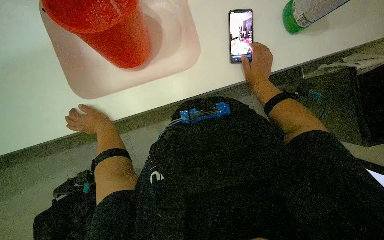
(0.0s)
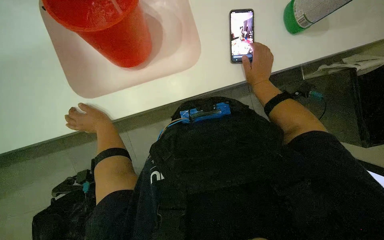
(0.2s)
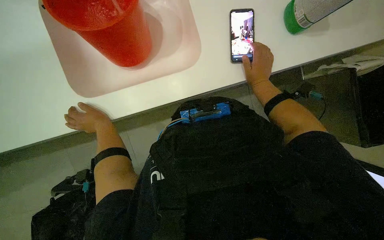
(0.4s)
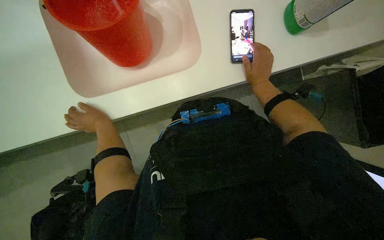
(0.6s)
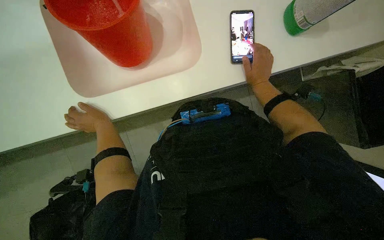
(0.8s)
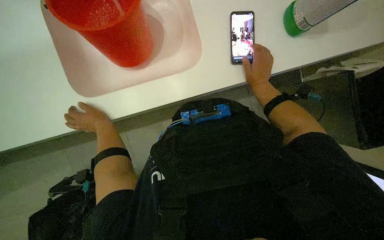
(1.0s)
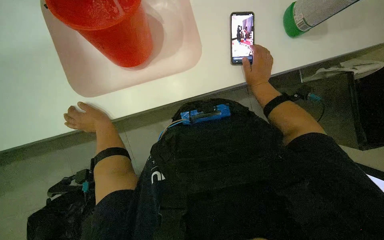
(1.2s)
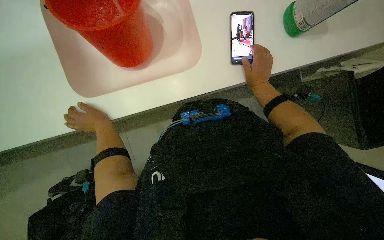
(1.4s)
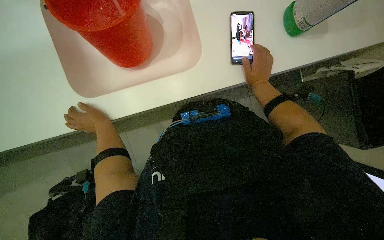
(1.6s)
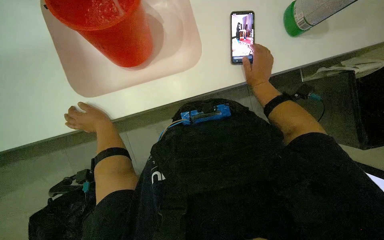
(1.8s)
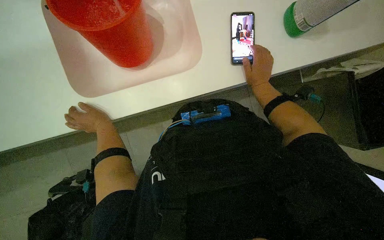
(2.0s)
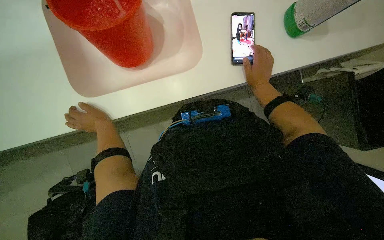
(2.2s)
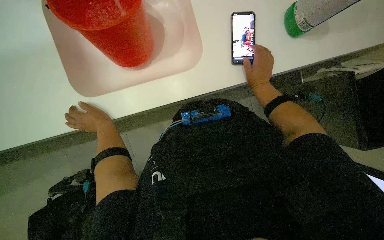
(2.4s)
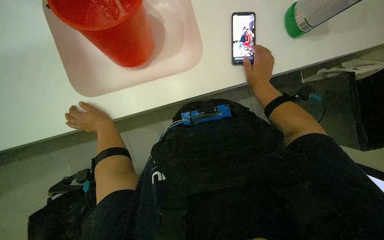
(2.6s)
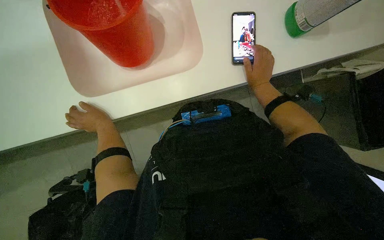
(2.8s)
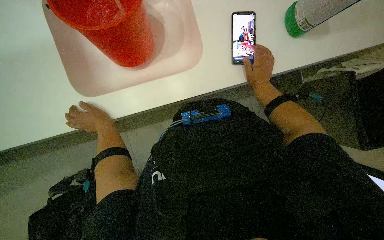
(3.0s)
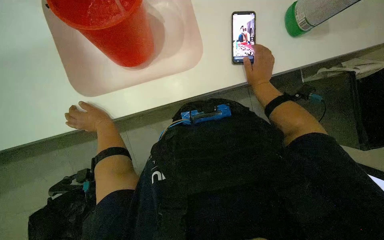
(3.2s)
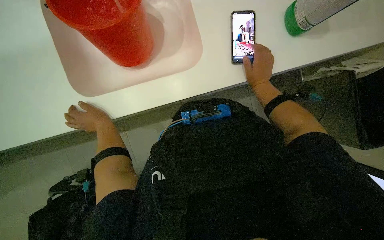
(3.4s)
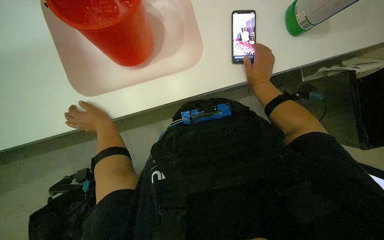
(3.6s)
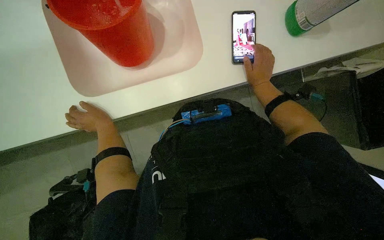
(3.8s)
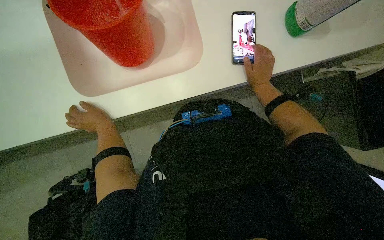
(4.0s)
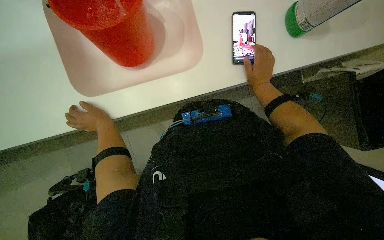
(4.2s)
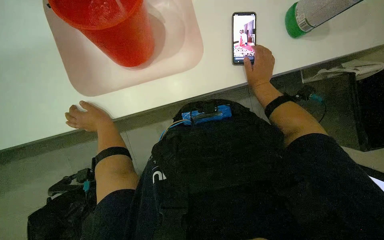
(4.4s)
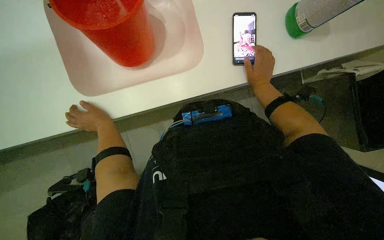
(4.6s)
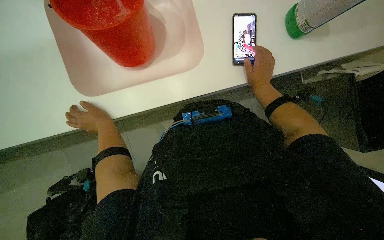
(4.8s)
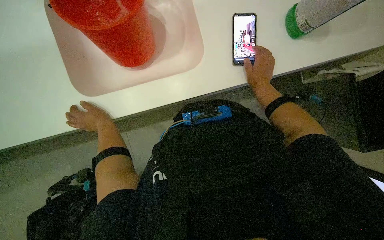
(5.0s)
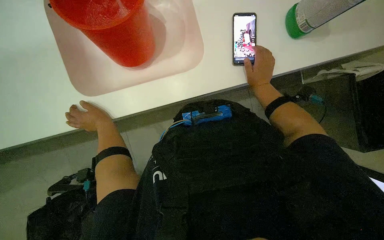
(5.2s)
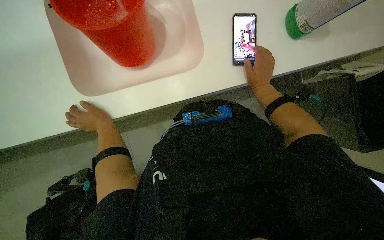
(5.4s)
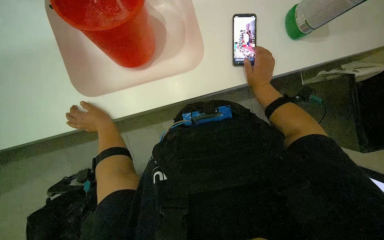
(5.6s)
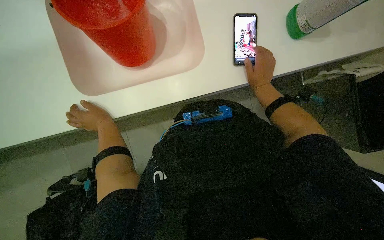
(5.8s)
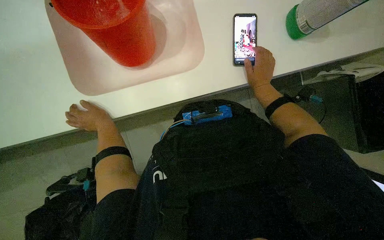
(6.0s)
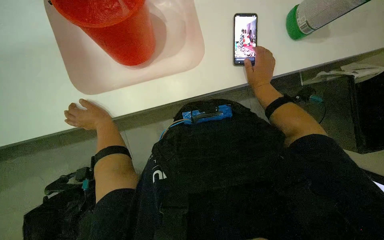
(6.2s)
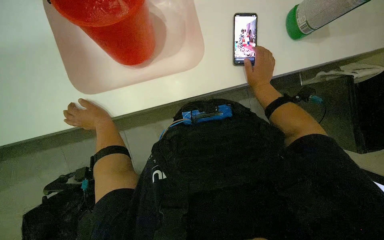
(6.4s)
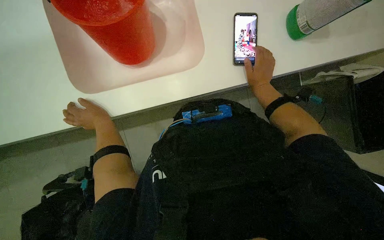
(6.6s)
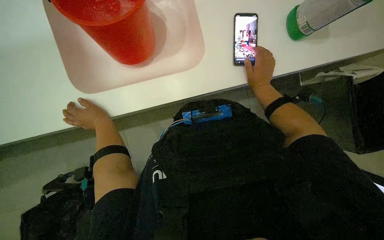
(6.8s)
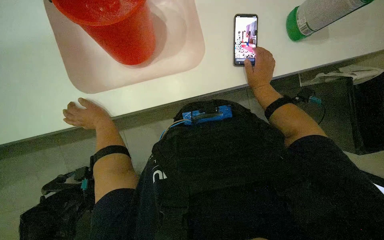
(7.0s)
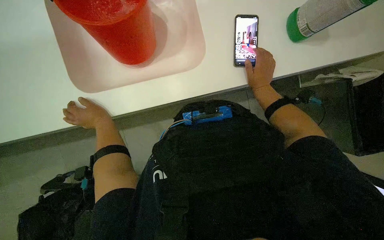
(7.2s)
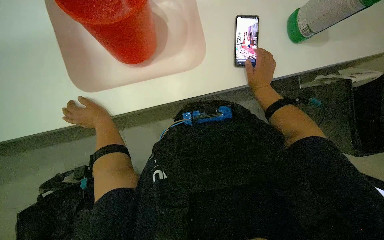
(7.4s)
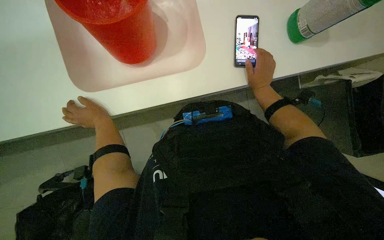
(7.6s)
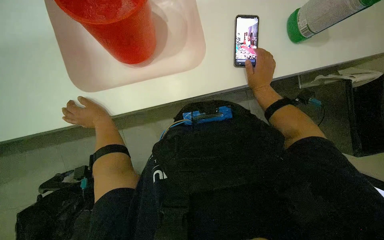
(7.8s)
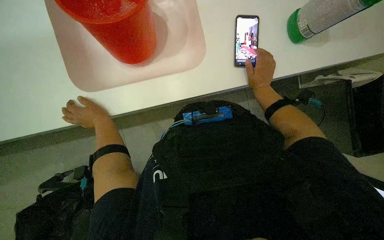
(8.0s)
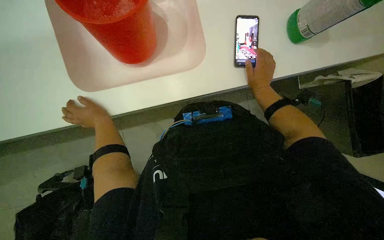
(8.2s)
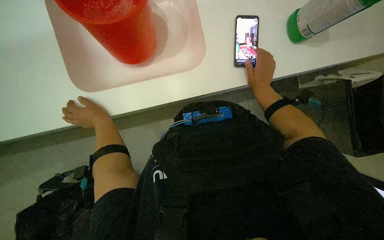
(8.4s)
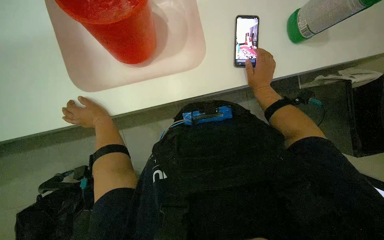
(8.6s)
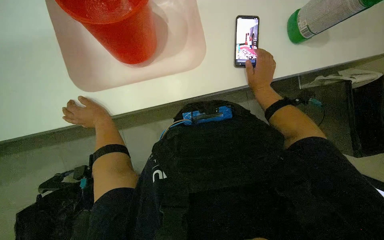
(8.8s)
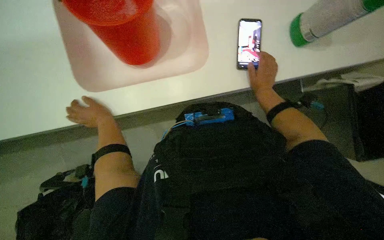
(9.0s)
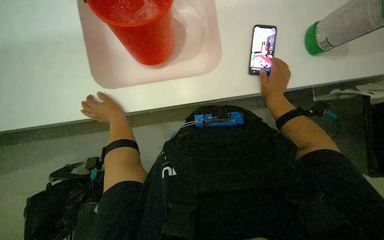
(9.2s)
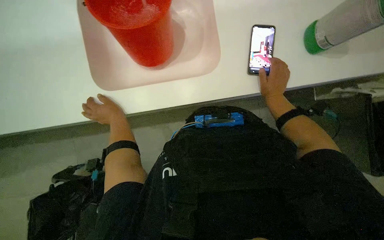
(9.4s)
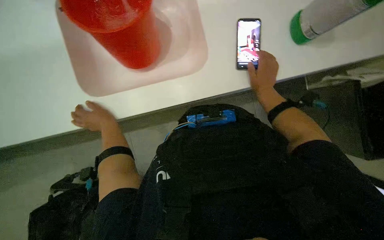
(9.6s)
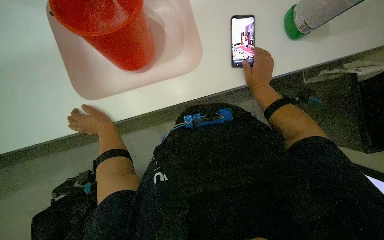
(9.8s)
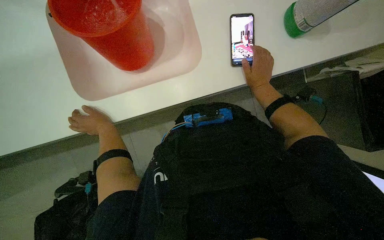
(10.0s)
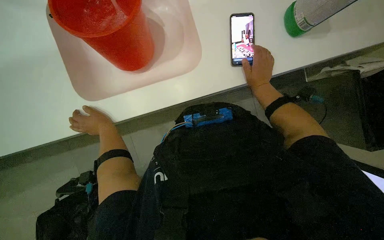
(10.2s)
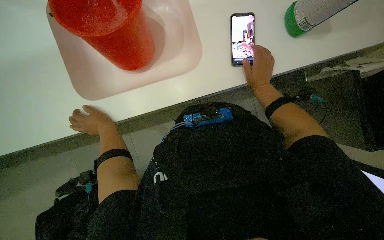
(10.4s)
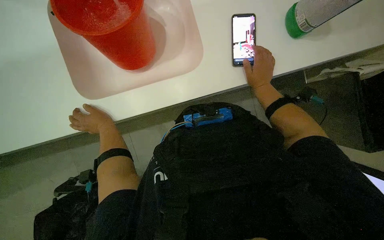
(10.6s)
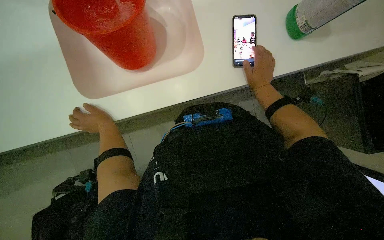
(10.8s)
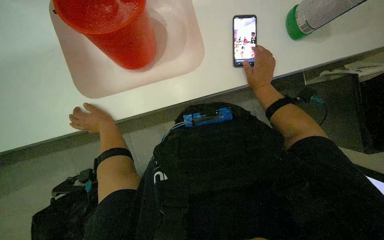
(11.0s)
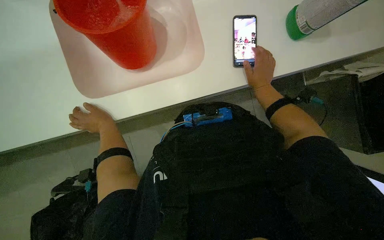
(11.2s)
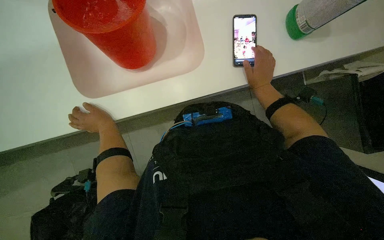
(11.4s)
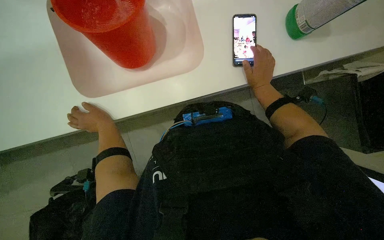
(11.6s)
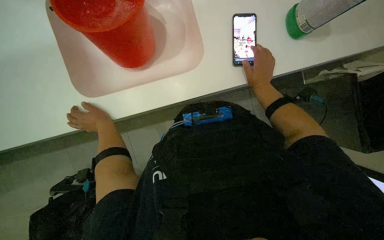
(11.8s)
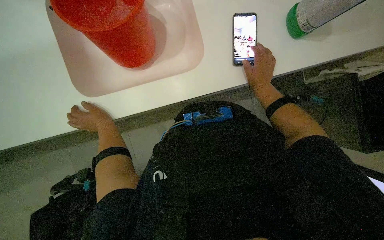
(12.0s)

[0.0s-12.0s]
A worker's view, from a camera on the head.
Job: preparing cleaning supplies.
The whole recording: Preparing cleaning solution. The worker fills a bucket with water and cleaning solution, then pours it into a cleaning cart and prepares a mop.
0.0s to 1.6s: The hands keep their place.
1.6s to 3.0s: The hands keep their place.
3.0s to 4.4s: The hands keep their place.
4.4s to 12.0s: The hands make small movements and keep their place.

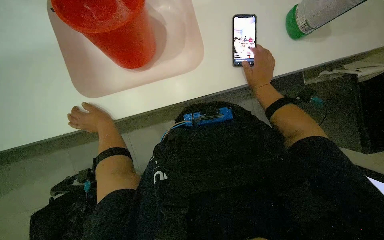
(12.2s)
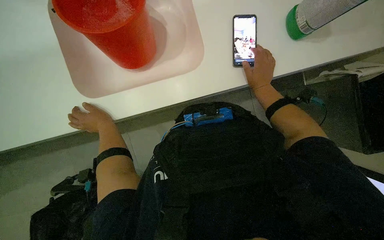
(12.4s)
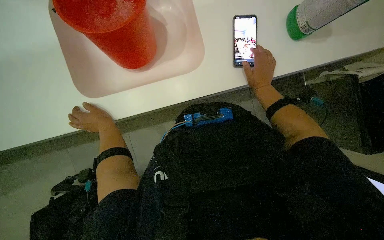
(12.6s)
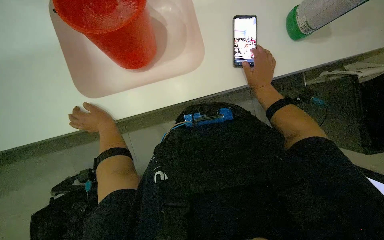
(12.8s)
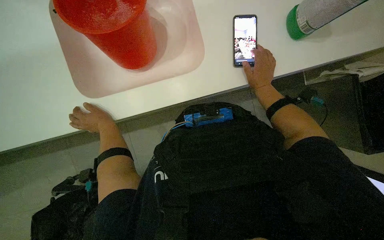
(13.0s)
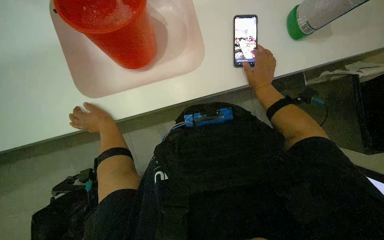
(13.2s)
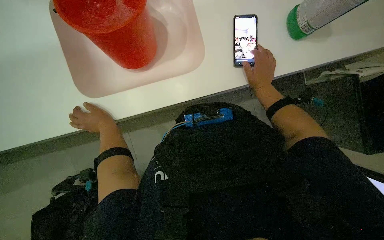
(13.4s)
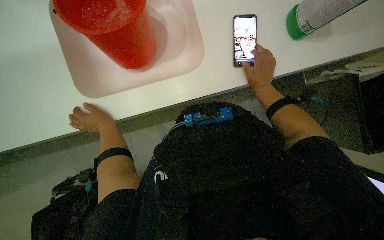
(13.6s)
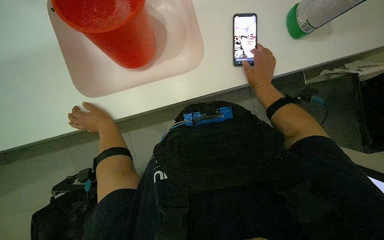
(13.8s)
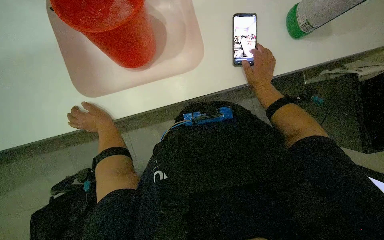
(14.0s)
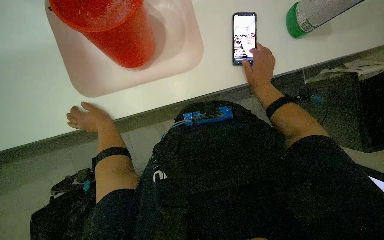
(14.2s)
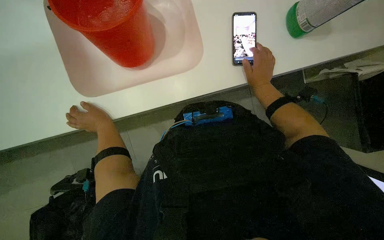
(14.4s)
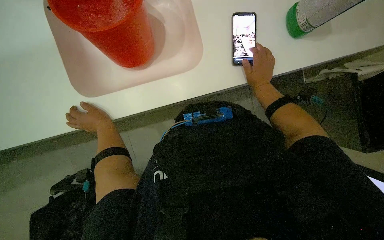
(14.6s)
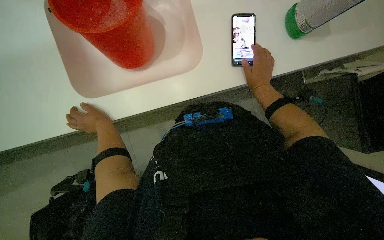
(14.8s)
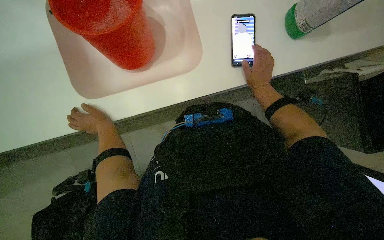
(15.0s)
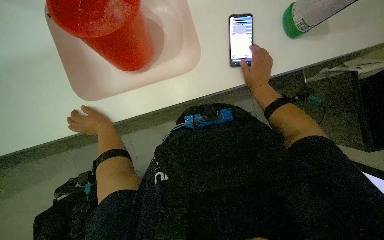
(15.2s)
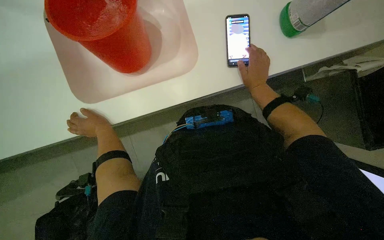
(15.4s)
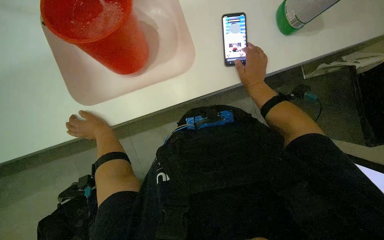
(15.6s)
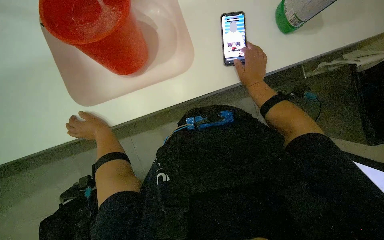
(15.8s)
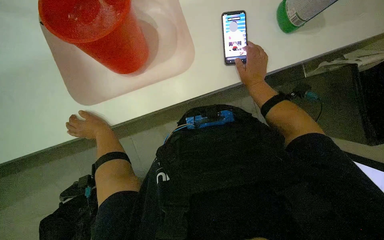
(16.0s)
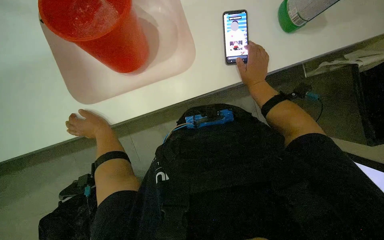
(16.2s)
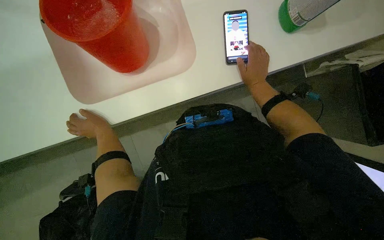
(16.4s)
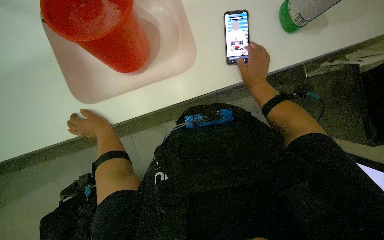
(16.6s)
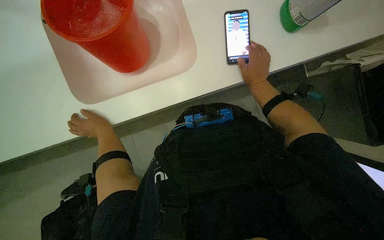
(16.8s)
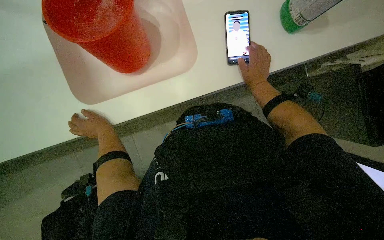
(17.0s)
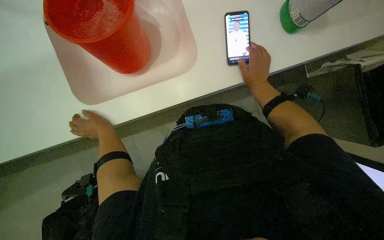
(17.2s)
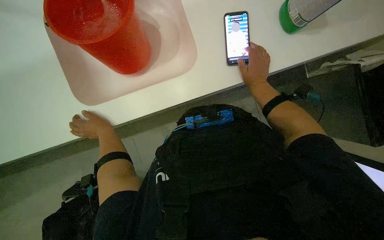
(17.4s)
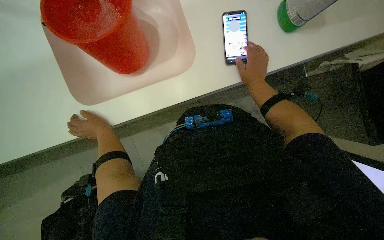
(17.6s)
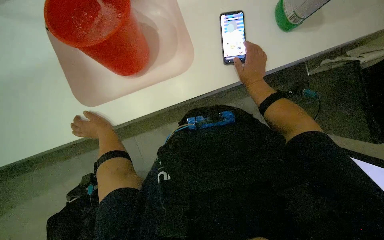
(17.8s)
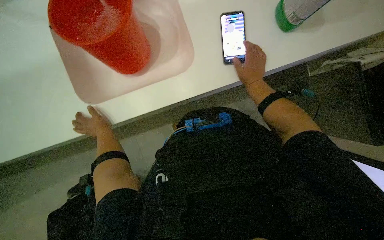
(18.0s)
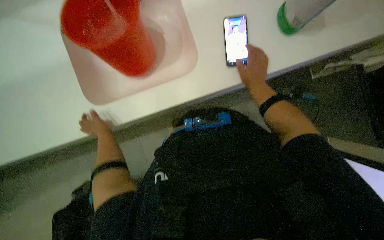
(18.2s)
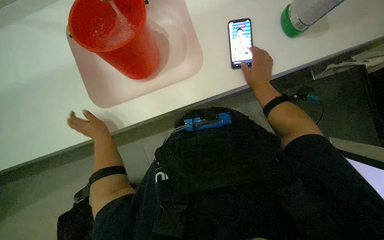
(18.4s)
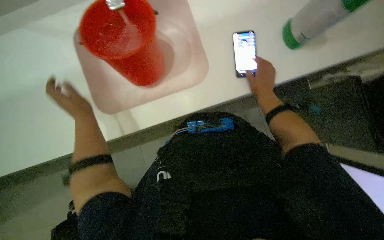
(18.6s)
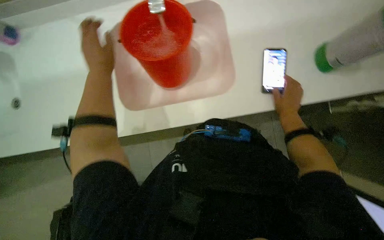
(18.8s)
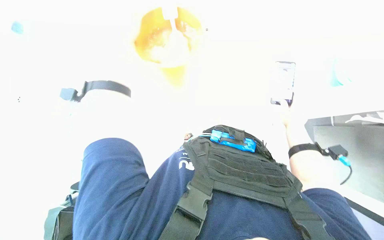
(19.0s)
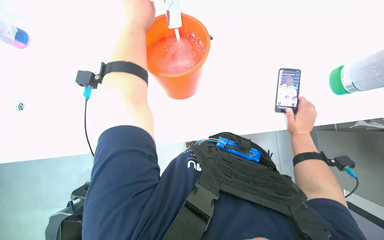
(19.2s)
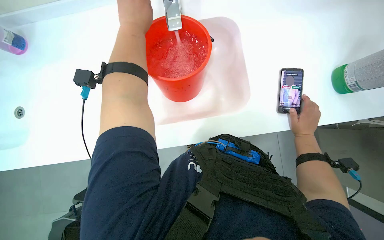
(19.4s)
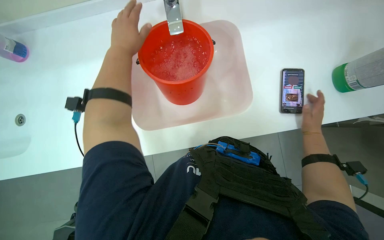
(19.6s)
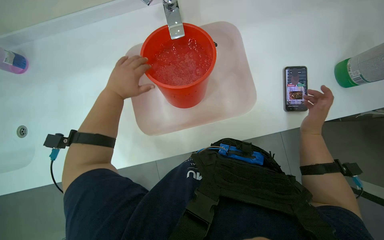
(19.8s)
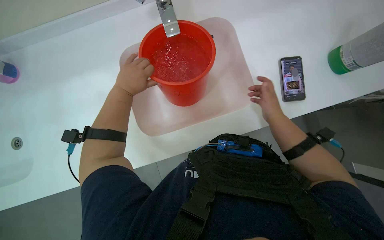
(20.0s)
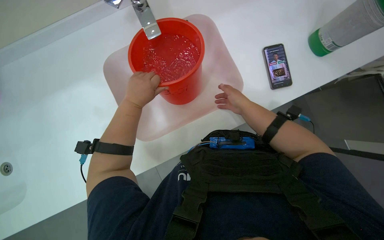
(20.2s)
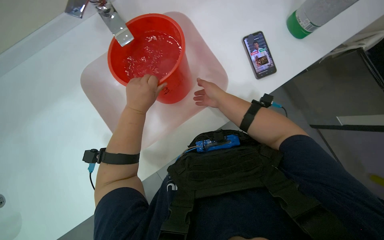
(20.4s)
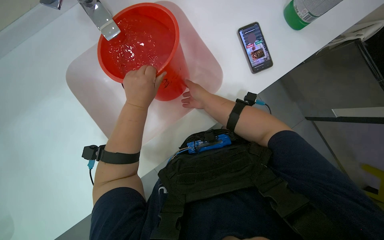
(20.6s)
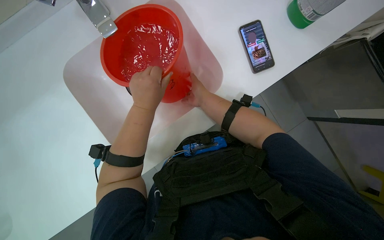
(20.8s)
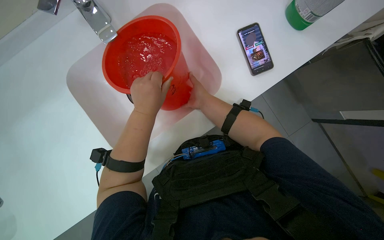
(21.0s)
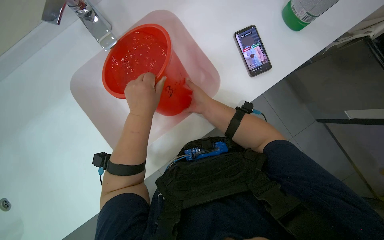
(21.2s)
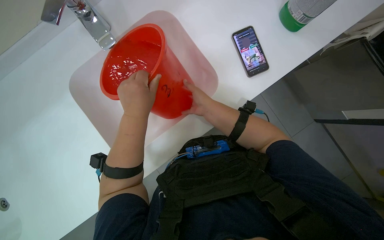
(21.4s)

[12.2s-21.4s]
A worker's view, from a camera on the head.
Job: preparing cleaning supplies.
The whole recording: Preparing cleaning solution. The worker fills a bucket with water and cleaning solution, then pours it into a cleaning cart and prepares a mop.
12.2s to 15.2s: The hands make small movements and keep their place.
15.2s to 16.8s: The hands keep their place.
18.4s to 19.8s: The right hand moves nearer to the camera, some 15 cm; the left hand travels up the picture and nearer to the camera by approximately 25 cm.
19.8s to 21.4s: The right hand heads to the left, covering roughly 15 cm. Meanwhile the left hand shifts approximately 25 cm to the right and nearer to the camera.
